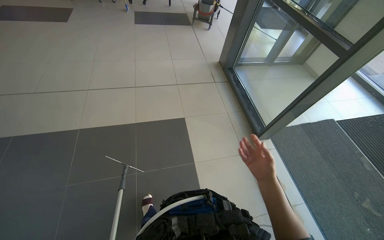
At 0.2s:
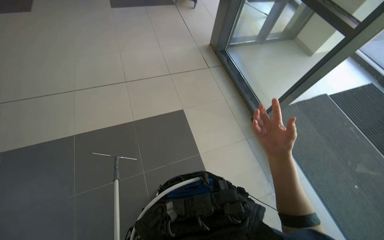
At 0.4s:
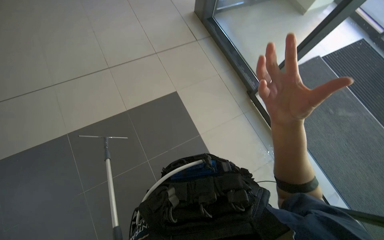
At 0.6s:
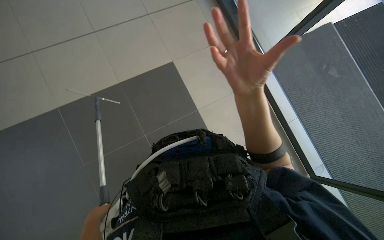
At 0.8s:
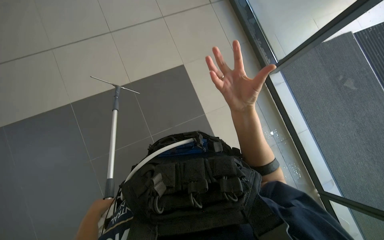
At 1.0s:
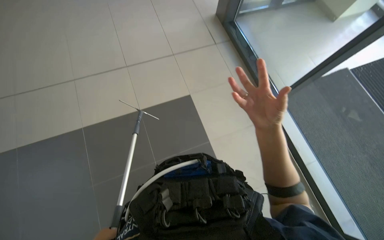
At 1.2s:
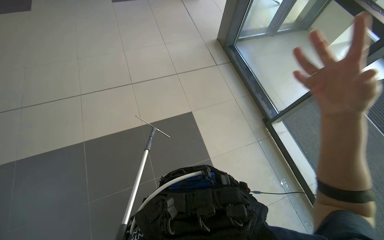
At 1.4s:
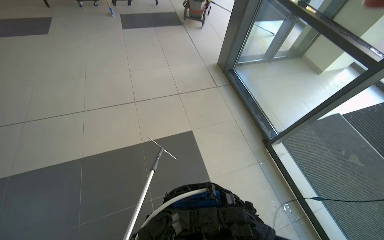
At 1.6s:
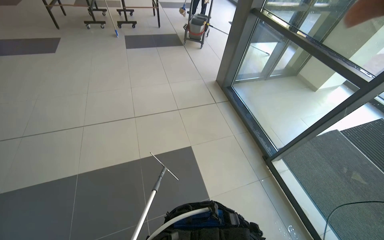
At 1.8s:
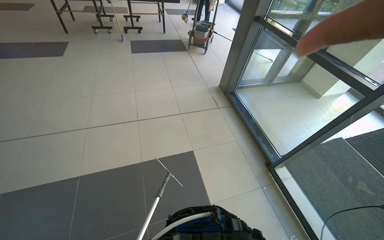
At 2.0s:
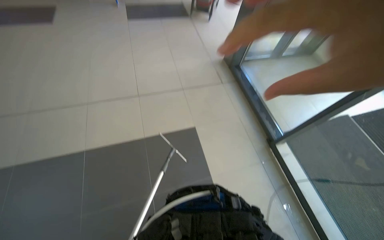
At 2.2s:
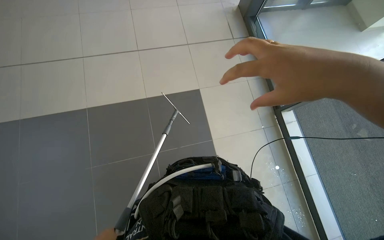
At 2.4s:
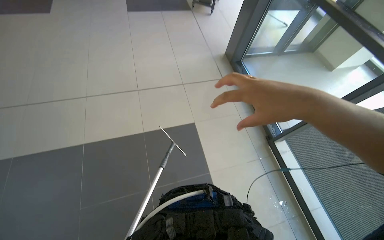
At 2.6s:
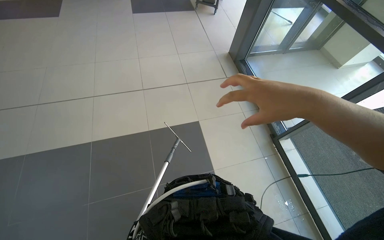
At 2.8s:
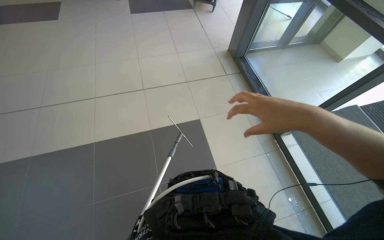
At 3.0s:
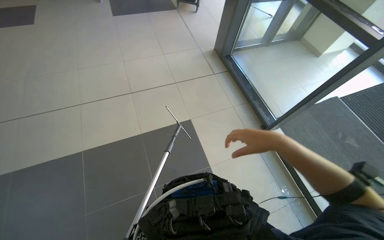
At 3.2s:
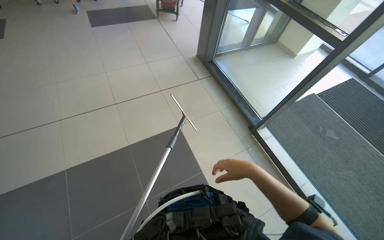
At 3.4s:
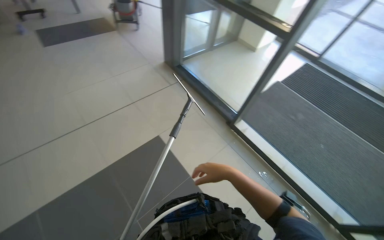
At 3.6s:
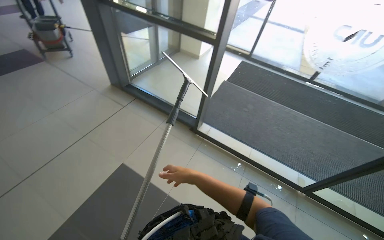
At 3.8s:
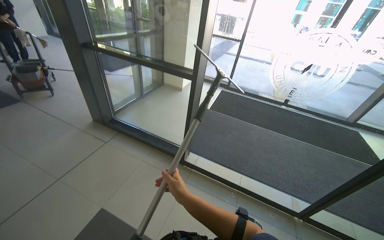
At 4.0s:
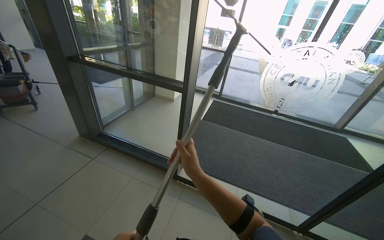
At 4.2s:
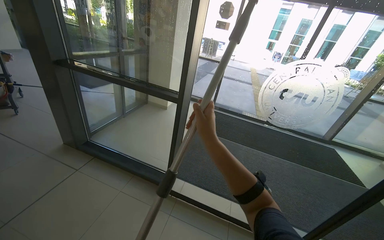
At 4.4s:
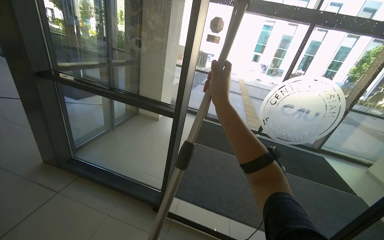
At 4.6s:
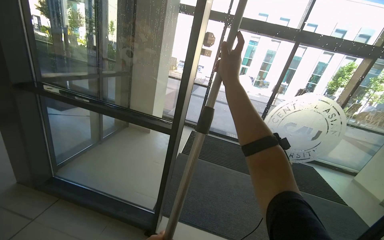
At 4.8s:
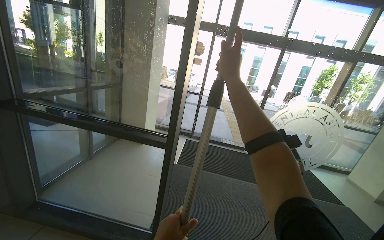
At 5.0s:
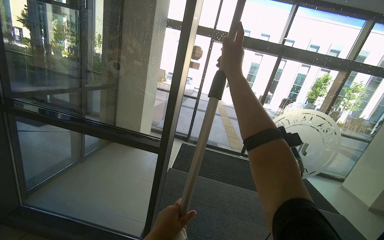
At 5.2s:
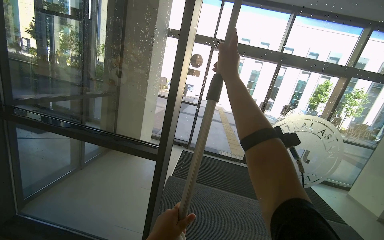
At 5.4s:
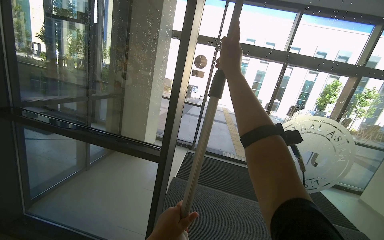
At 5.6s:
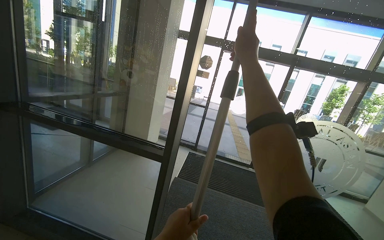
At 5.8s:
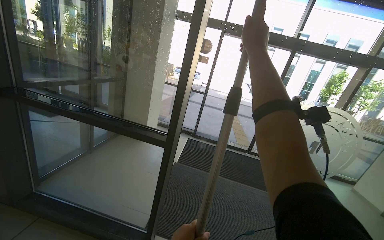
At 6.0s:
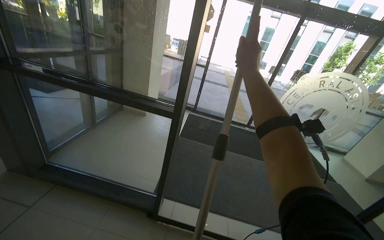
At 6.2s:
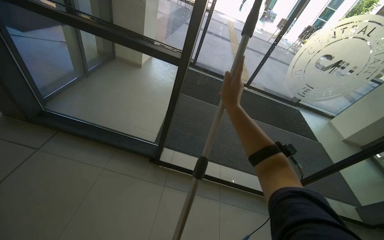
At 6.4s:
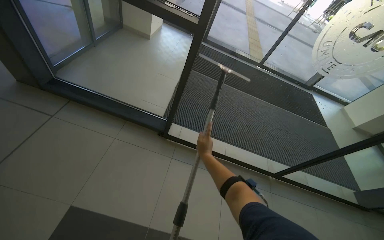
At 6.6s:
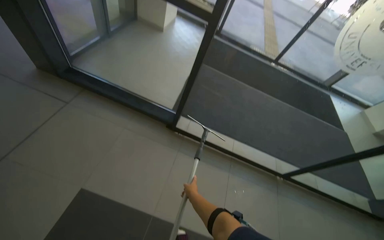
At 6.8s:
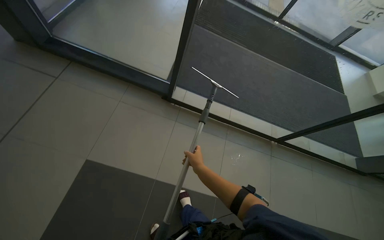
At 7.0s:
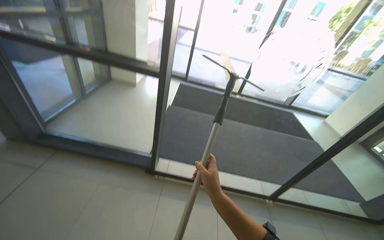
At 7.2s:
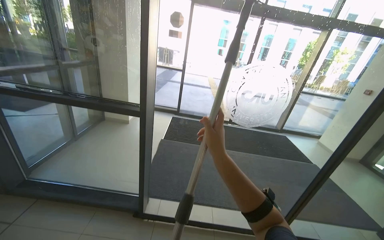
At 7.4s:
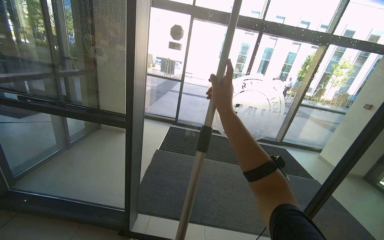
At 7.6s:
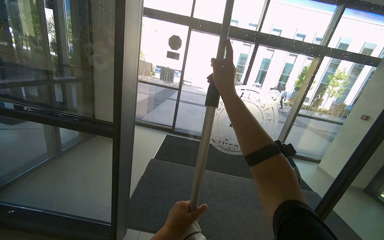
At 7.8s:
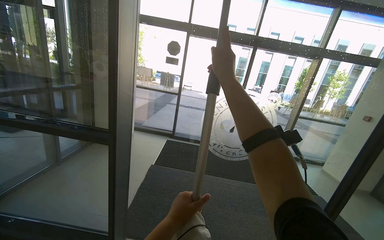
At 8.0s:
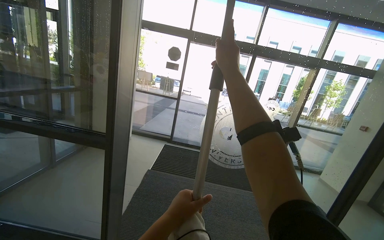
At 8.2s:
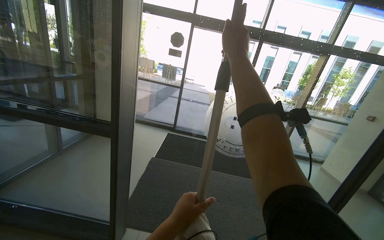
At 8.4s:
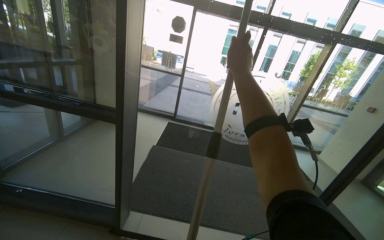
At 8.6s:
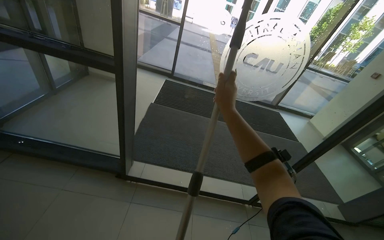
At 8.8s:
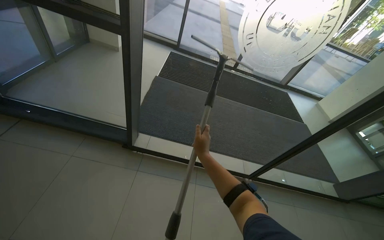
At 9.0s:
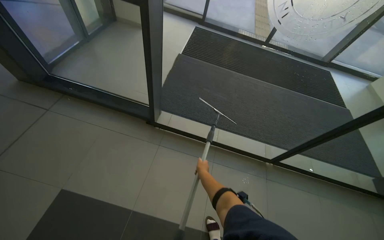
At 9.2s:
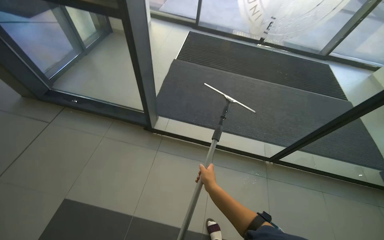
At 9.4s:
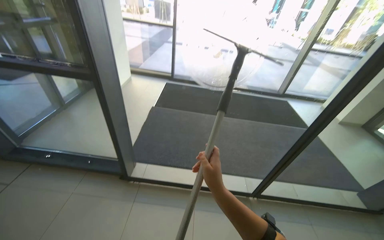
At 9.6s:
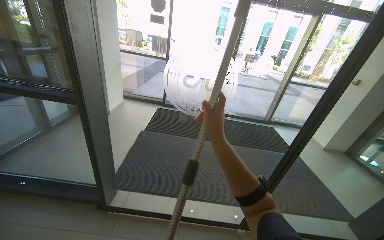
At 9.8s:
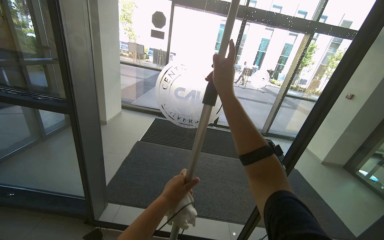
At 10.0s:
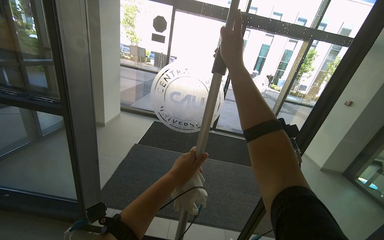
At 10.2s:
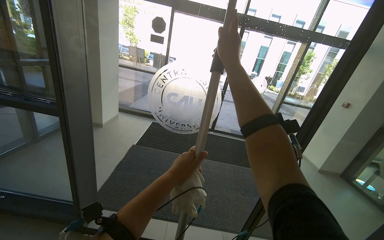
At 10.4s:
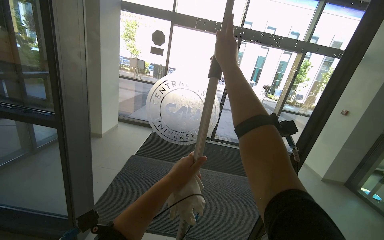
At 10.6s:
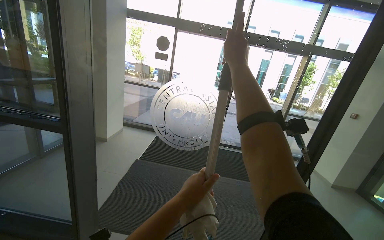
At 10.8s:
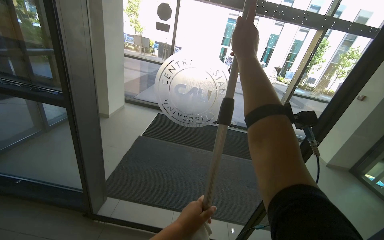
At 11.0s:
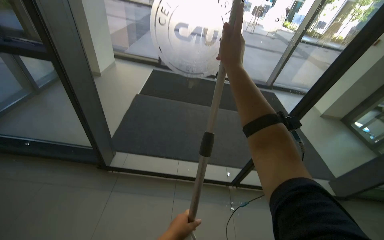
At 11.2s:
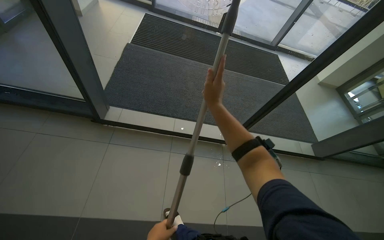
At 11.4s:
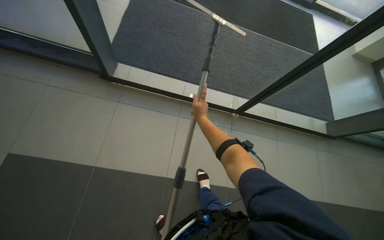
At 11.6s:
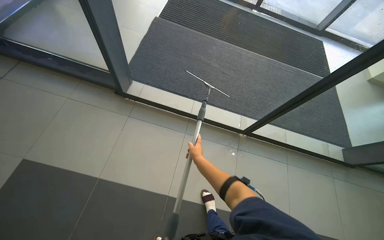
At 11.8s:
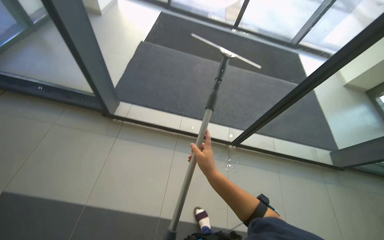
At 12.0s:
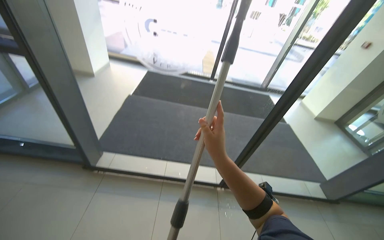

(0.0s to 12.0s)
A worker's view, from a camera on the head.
Job: cleaning windows.
The whole recording: Cleaning glass panels with squeegee. The worker cleans large glass panels using a squeegee and a cloth.
3.0s - 4.4s: The head turns to the right by about 55 degrees. The view tilts about 30 degrees upward.
4.4s - 6.0s: The right hand shifts approximately 10 cm up the picture.
7.6s - 9.0s: The camera pitches downward, by some 35 degrees.
9.0s - 10.4s: The wearer looks approximately 35 degrees further upward.
10.4s - 12.0s: The camera pitches downward, by roughly 20 degrees.

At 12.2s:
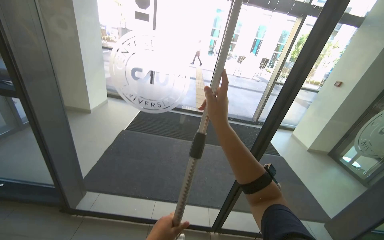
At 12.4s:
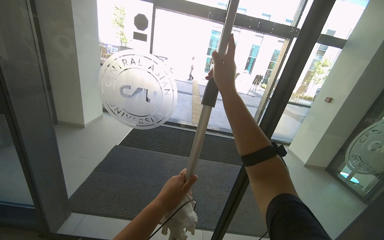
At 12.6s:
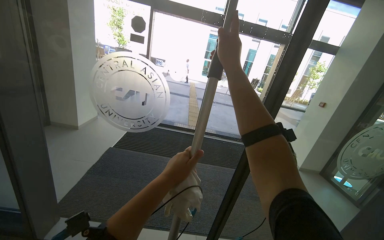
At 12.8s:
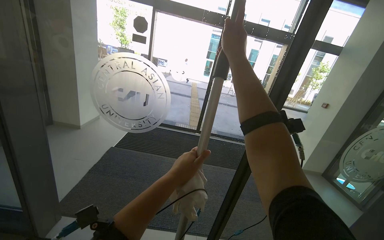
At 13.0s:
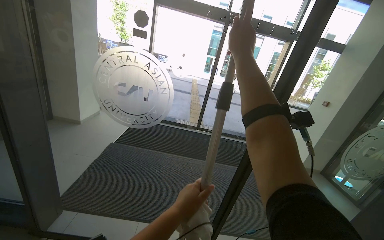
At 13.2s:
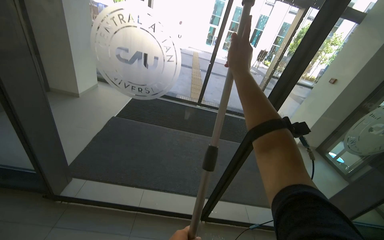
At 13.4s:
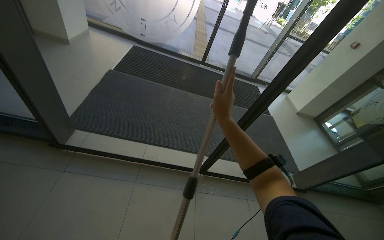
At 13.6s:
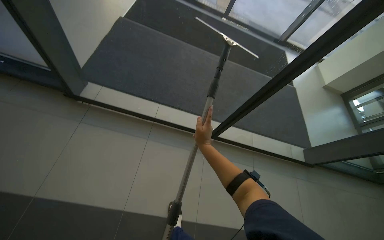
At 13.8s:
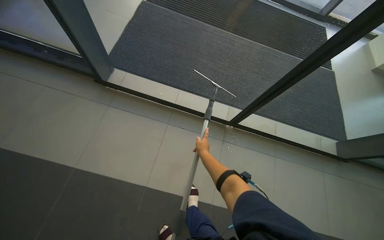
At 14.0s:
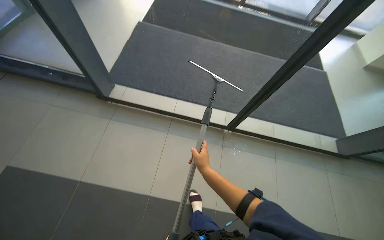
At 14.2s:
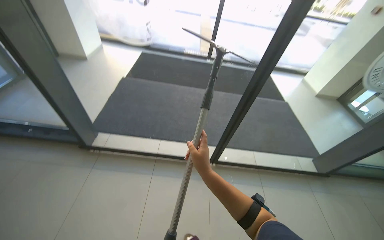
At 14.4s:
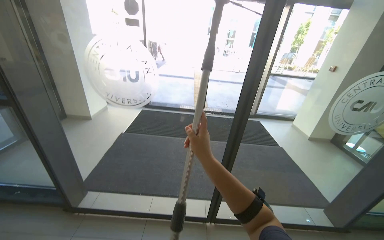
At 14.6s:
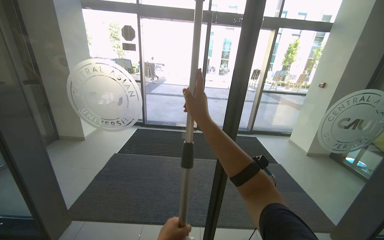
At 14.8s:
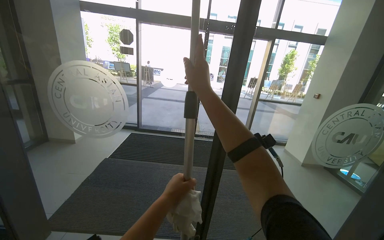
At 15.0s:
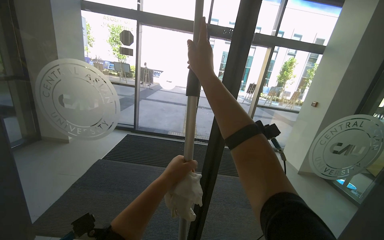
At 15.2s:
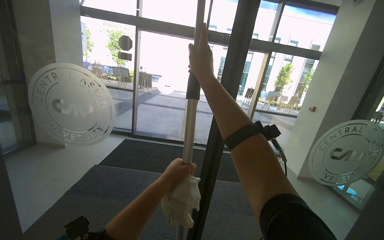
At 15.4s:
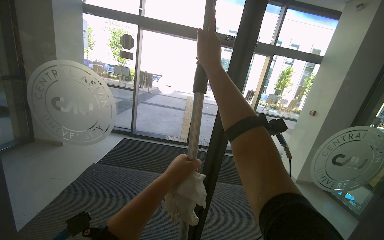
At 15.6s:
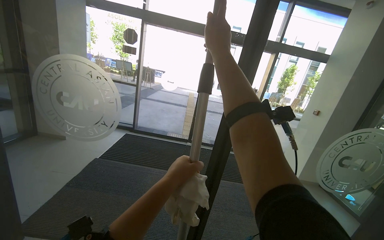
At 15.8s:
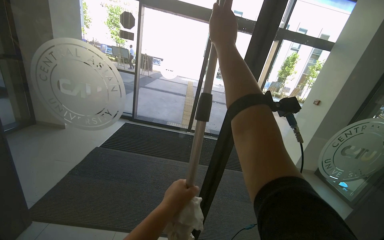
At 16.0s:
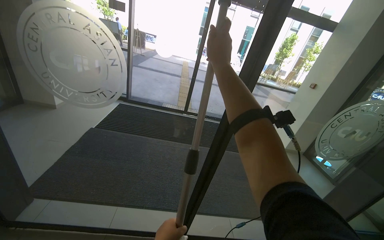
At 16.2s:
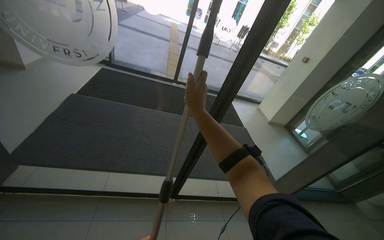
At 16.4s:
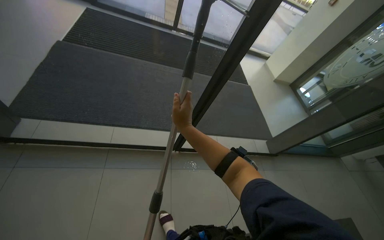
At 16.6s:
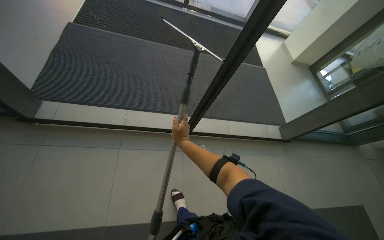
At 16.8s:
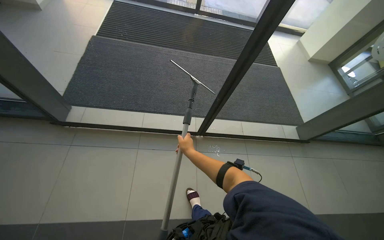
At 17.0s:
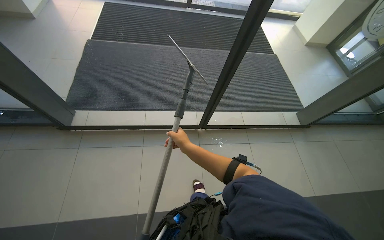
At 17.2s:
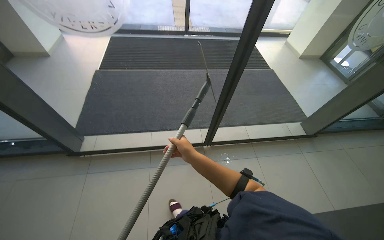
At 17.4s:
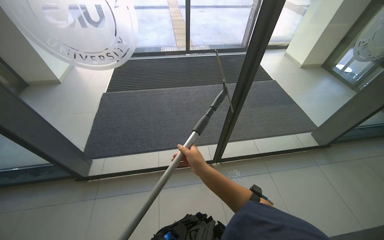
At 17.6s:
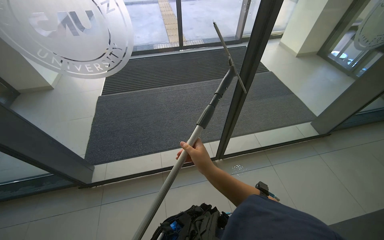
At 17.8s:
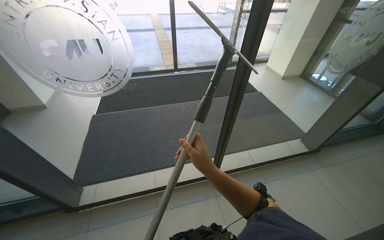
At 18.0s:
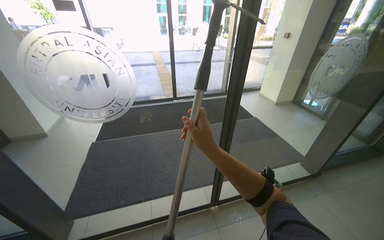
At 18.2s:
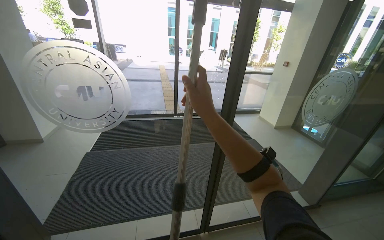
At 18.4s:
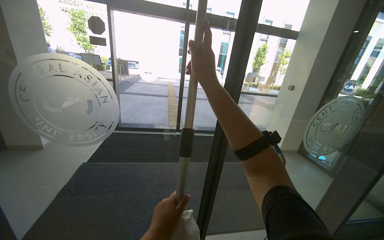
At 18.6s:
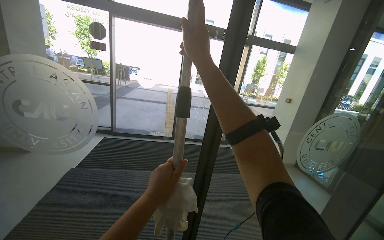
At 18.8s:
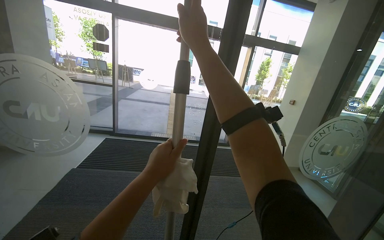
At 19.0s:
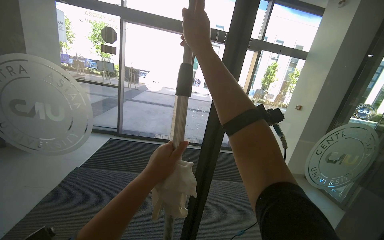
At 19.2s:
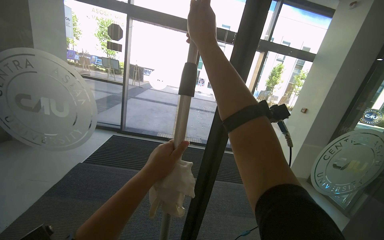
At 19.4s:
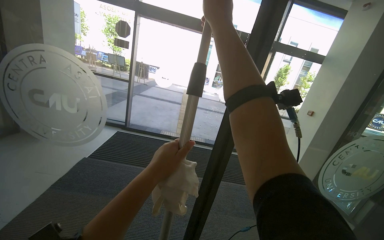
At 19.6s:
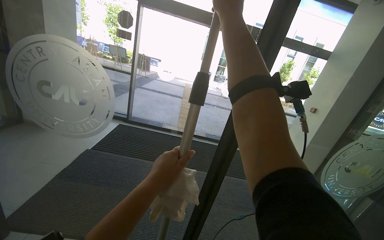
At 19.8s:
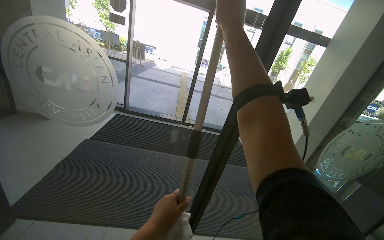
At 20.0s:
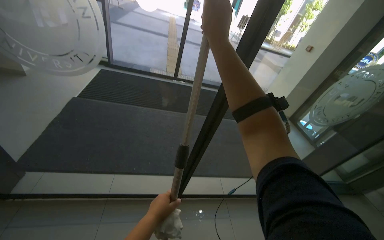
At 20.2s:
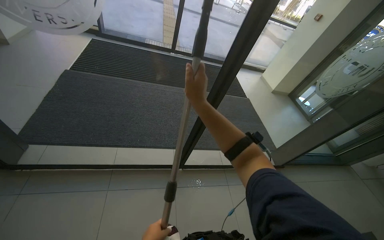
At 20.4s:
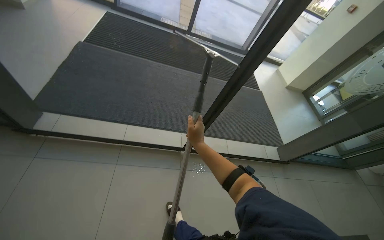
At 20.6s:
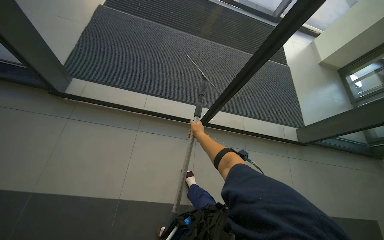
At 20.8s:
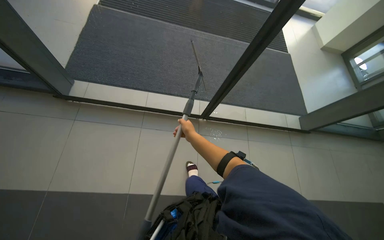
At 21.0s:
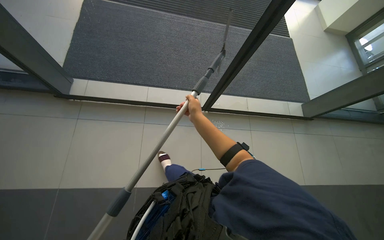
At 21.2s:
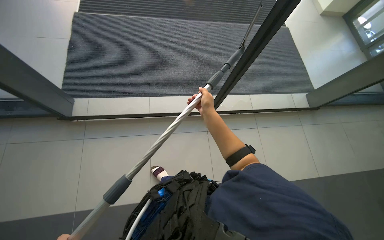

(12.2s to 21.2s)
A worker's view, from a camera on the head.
Job: cleaning windows.
The whole recording: Cleaning glass panels with squeegee. The worker cleans large glass panels using a squeegee and a cloth.
12.2s - 13.8s: The view tips downward by some 35 degrees.
13.8s - 15.2s: The wearer moves some 40 cm. The view tilts about 50 degrees upward.
15.2s - 16.6s: The view tilts approximately 45 degrees downward.
16.6s - 18.2s: The camera pitches upward, by approximately 35 degrees. The right hand goes about 40 cm up the picture and nearer to the camera.
18.2s - 19.8s: The right hand heads up the picture, covering roughly 30 cm.
19.8s - 21.2s: The wearer looks roughly 45 degrees further downward.
